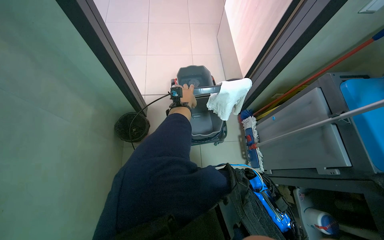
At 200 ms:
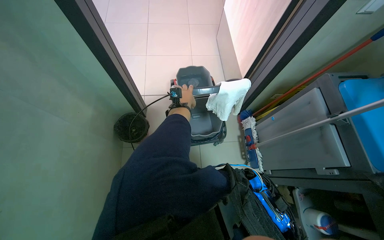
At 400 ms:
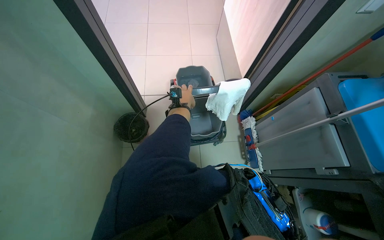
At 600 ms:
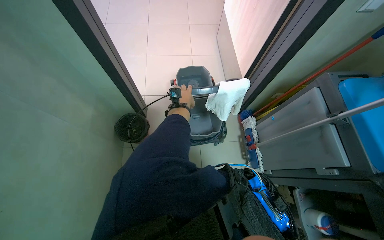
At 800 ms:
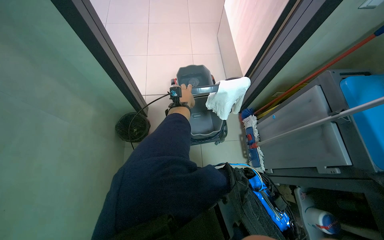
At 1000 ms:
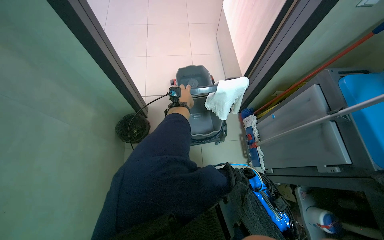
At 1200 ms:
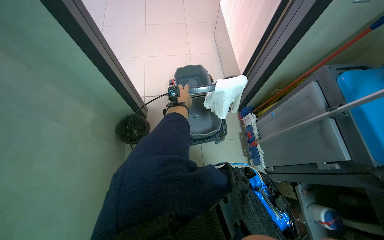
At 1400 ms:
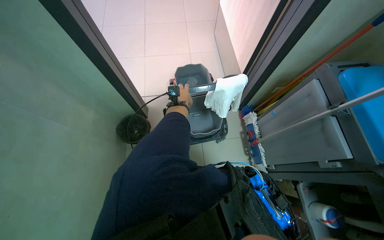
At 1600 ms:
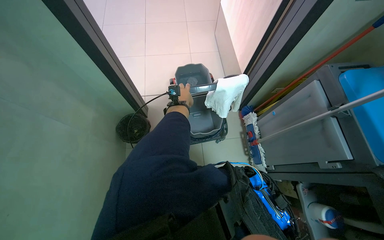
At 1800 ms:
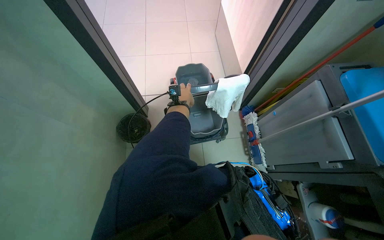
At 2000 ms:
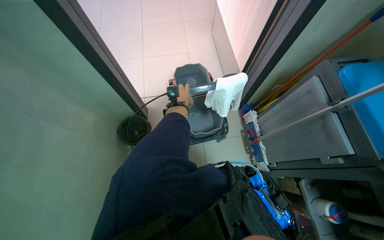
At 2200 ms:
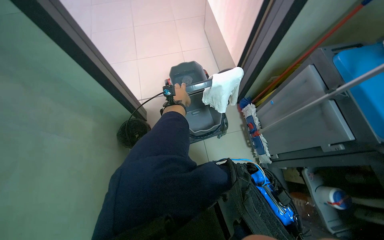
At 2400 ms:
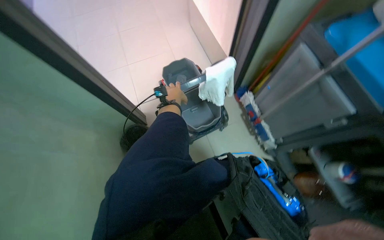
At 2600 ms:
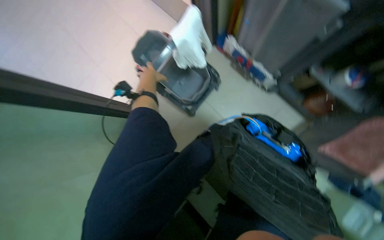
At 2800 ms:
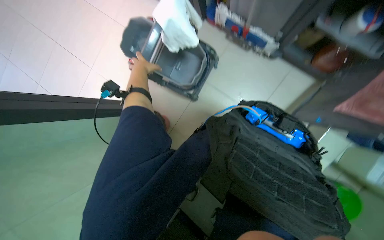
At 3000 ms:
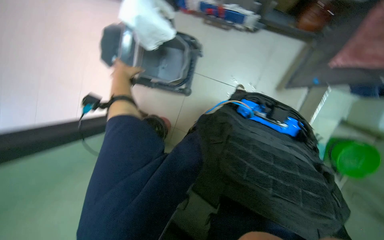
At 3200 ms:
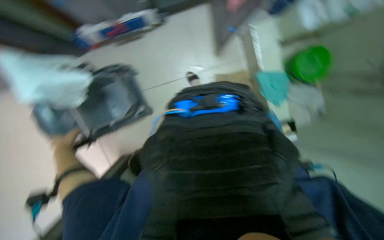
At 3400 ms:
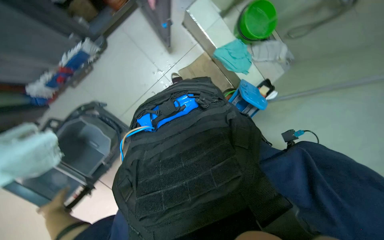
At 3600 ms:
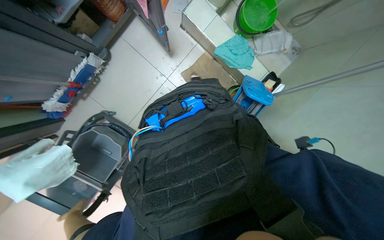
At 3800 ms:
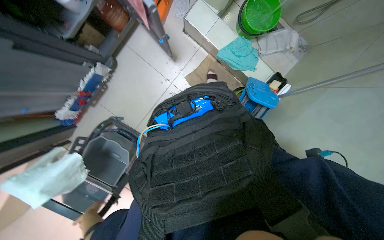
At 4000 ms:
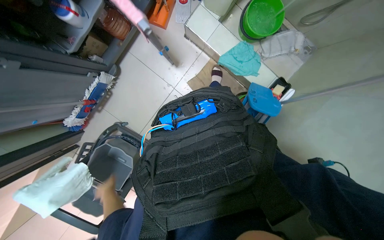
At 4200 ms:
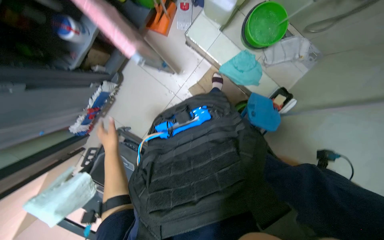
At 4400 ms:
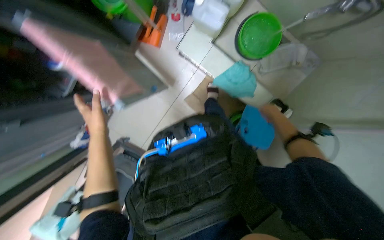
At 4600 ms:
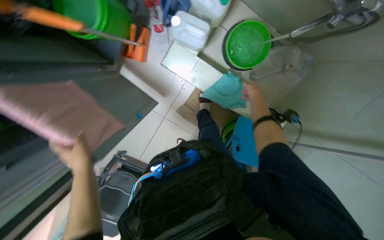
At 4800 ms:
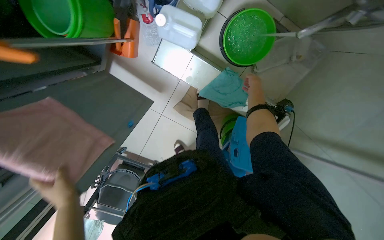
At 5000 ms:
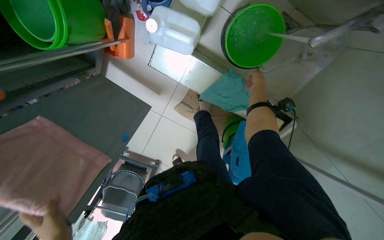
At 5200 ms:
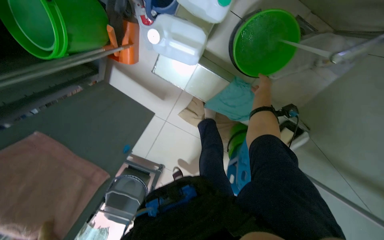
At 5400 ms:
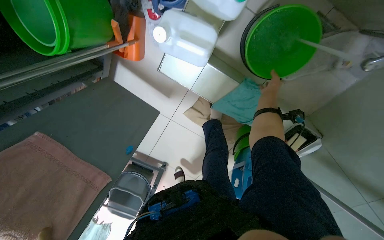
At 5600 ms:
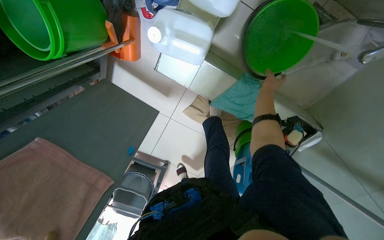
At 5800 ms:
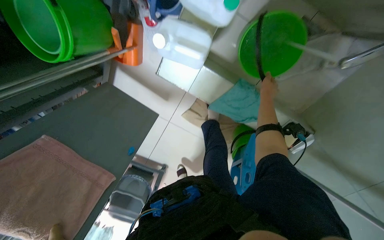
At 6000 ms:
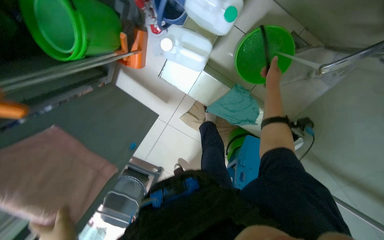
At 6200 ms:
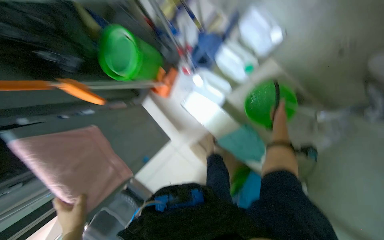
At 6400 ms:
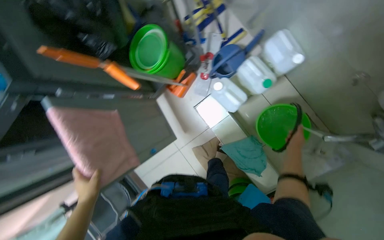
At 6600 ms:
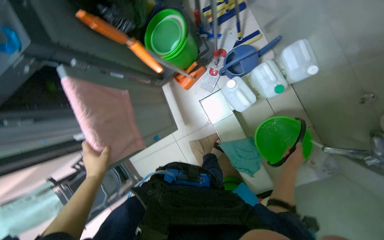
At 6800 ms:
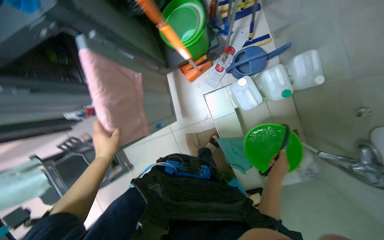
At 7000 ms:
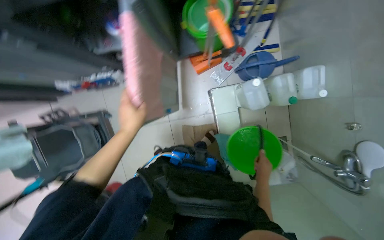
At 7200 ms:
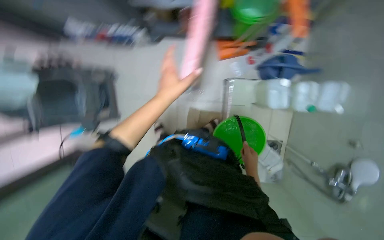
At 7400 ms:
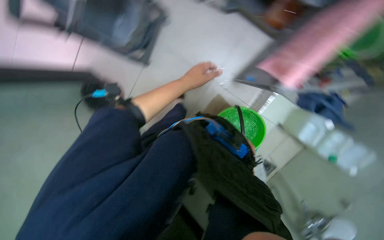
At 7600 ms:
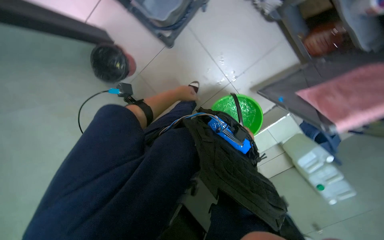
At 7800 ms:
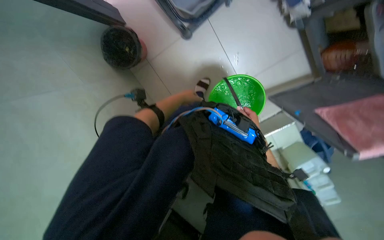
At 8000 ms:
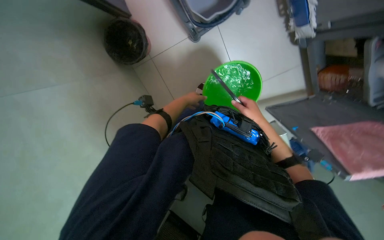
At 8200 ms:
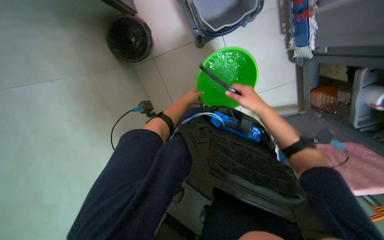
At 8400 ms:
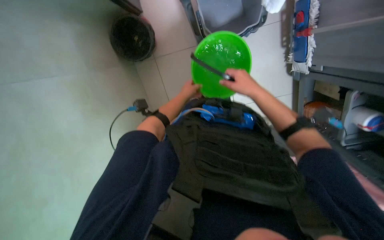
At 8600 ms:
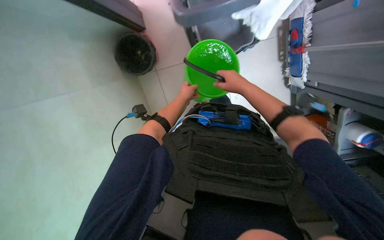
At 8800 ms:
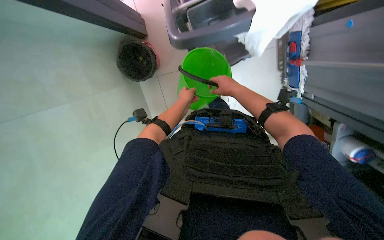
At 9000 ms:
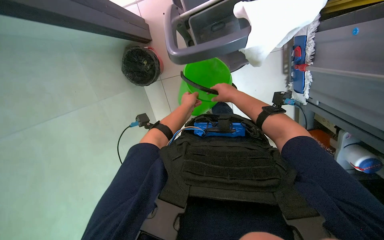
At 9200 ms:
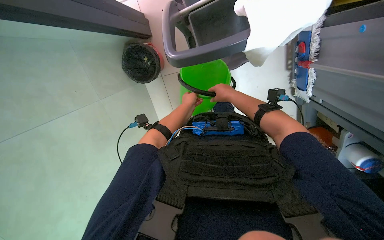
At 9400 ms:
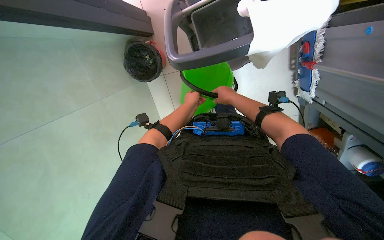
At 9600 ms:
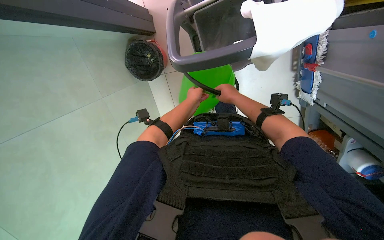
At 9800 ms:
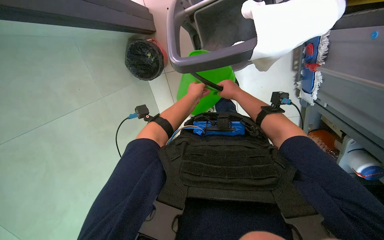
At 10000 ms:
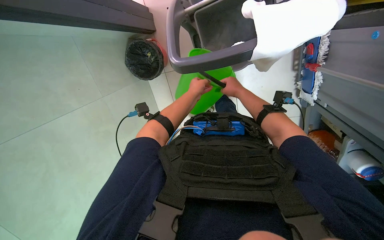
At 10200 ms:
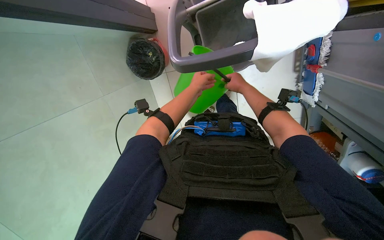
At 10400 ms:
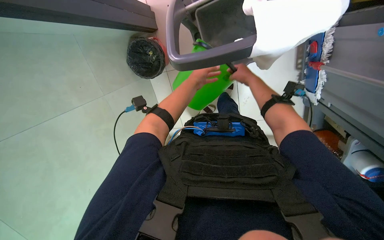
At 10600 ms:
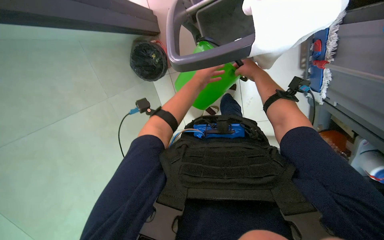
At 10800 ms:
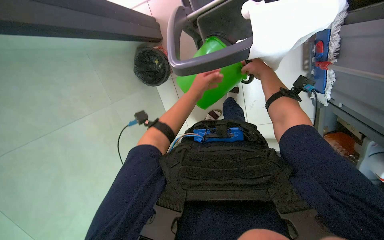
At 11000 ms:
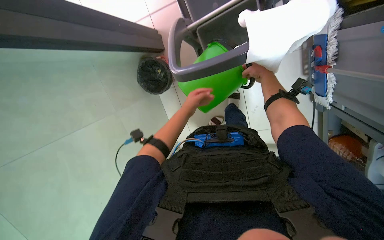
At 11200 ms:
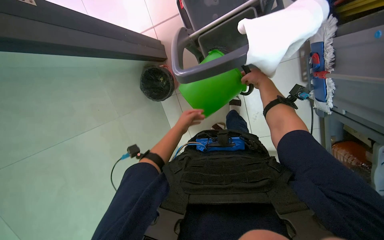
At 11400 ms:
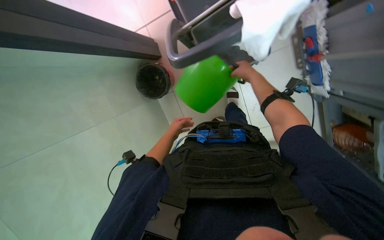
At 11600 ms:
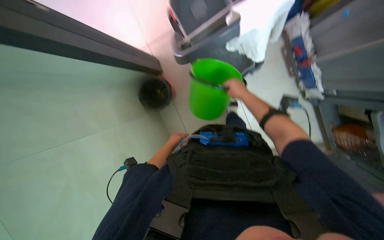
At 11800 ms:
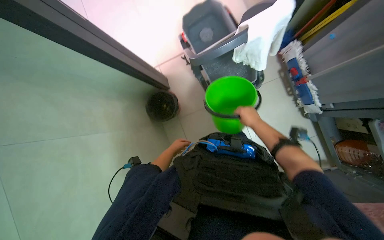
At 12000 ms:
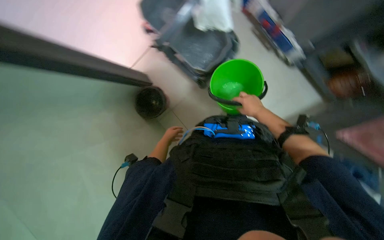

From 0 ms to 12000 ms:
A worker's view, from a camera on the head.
Job: preparing cleaning supplies.
The whole recording: Preparing cleaning equipment. The worker gathers and arranges various cleaning tools and buckets on a cart, filling them with water and solution.
From 1600 ms to 3000 ms: The camera pitches downward, by approximately 25 degrees. The scene turns about 65 degrees counterclockwise in the picture.
From 3000 ms to 4400 ms: The camera is carried about 60 cm. The scene rotates counterclockwise by approximately 75 degrees.
From 4400 ms to 6000 ms: The head travels about 50 cm.
From 6000 ms to 7600 ms: The wearer moves about 90 cm. The camera sweeps to the right, by about 20 degrees. Everything in view rotates about 95 degrees clockwise.
From 7600 ms to 9000 ms: The scene turns approximately 25 degrees clockwise in the picture. The left hand shifts roughly 15 cm nearer to the camera.
From 9000 ms to 10400 ms: The left hand is displaced up the picture by roughly 10 cm.
From 10400 ms to 12000 ms: The left hand moves to the left, about 15 cm; the right hand heads down the picture, covering approximately 10 cm.

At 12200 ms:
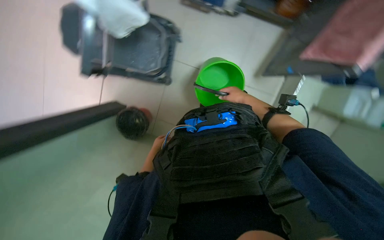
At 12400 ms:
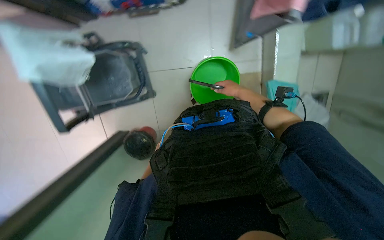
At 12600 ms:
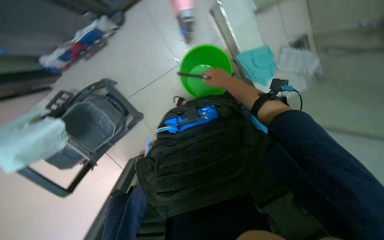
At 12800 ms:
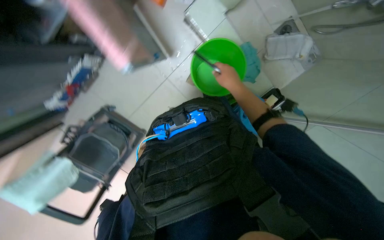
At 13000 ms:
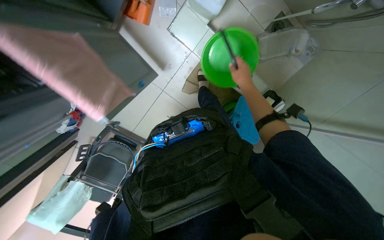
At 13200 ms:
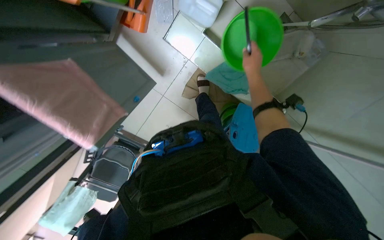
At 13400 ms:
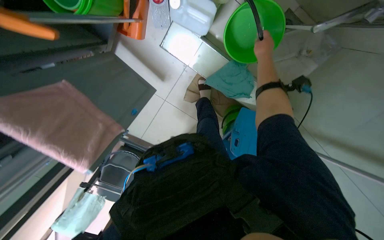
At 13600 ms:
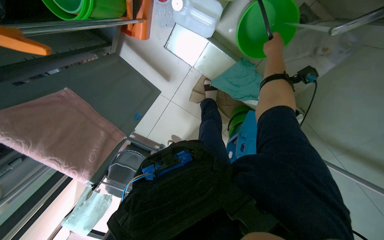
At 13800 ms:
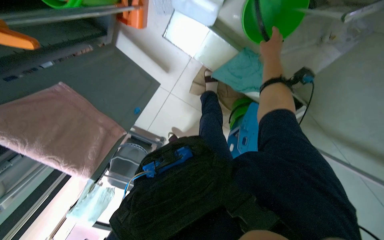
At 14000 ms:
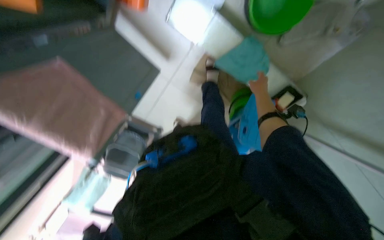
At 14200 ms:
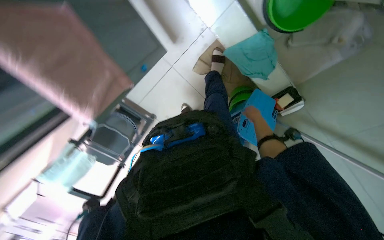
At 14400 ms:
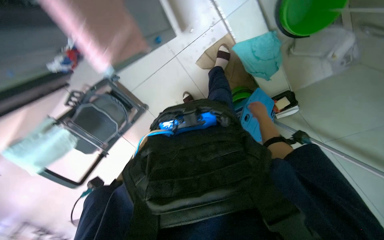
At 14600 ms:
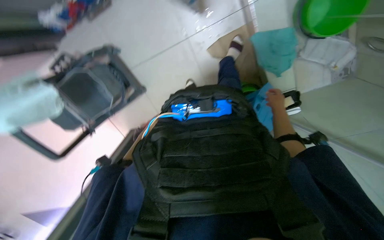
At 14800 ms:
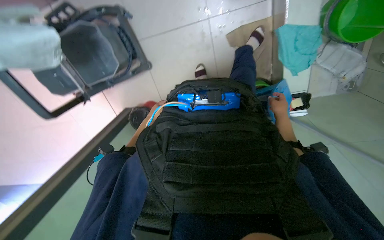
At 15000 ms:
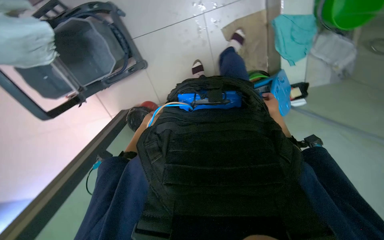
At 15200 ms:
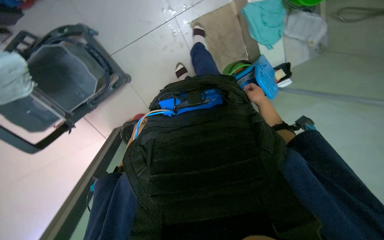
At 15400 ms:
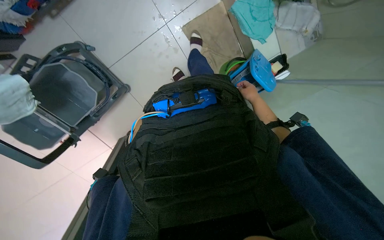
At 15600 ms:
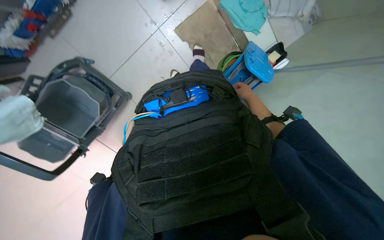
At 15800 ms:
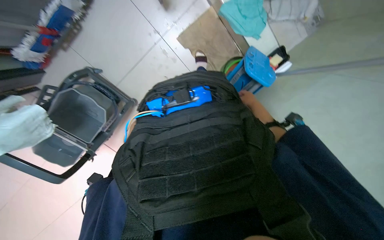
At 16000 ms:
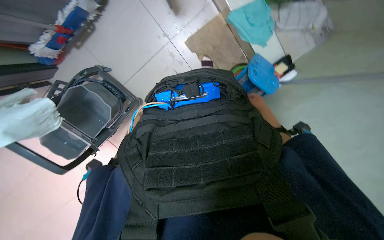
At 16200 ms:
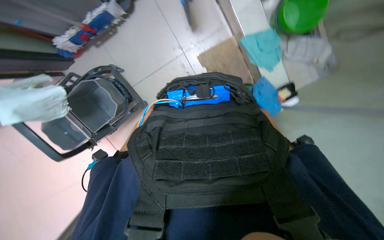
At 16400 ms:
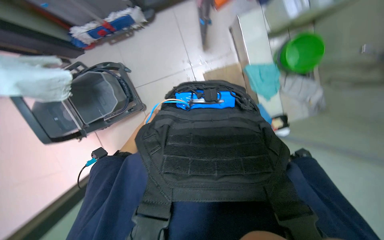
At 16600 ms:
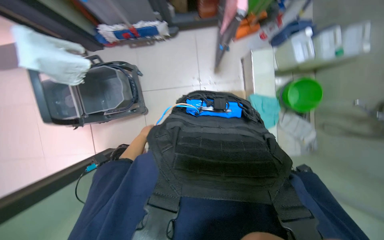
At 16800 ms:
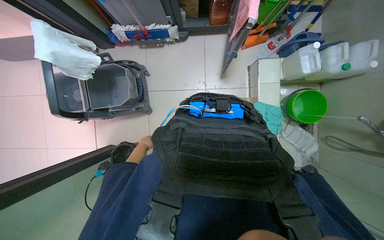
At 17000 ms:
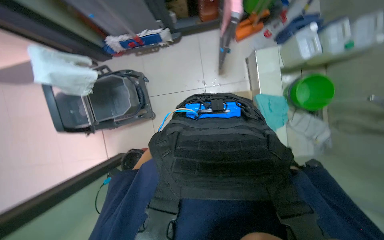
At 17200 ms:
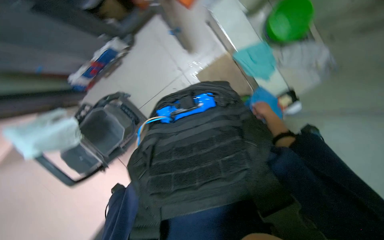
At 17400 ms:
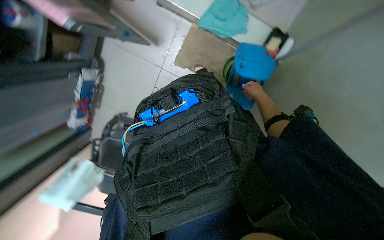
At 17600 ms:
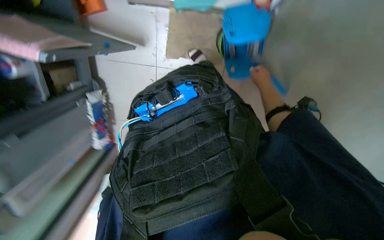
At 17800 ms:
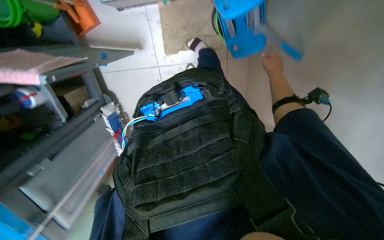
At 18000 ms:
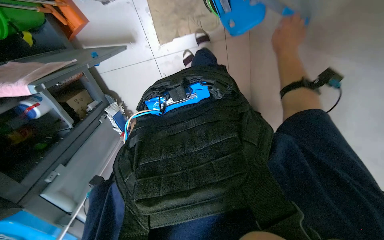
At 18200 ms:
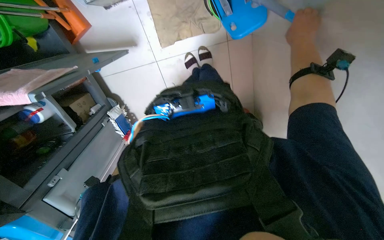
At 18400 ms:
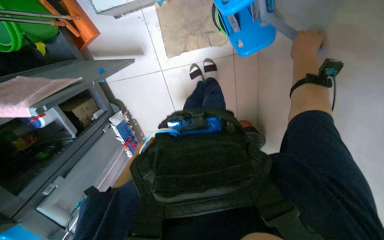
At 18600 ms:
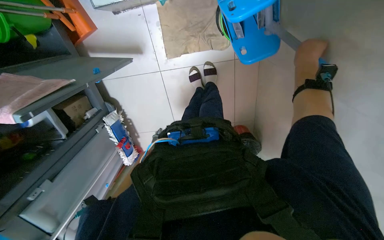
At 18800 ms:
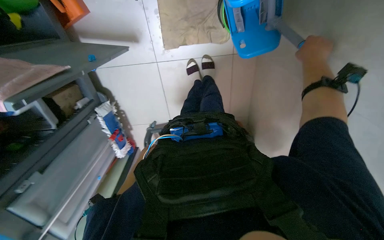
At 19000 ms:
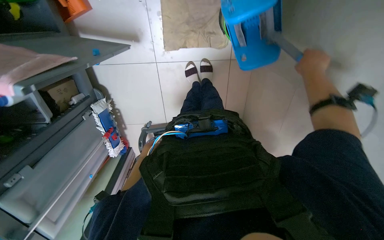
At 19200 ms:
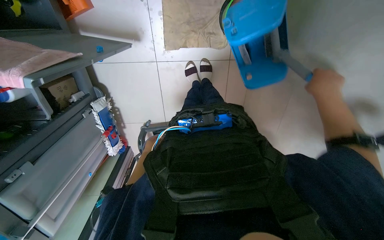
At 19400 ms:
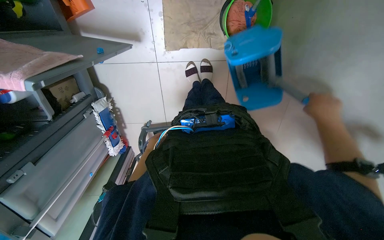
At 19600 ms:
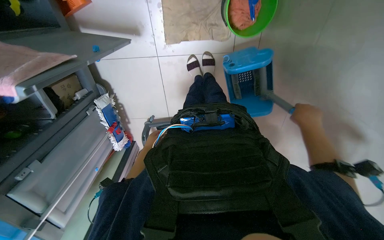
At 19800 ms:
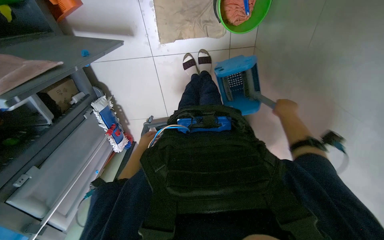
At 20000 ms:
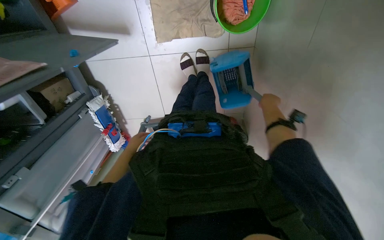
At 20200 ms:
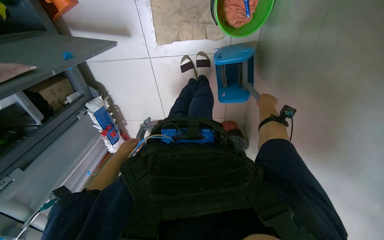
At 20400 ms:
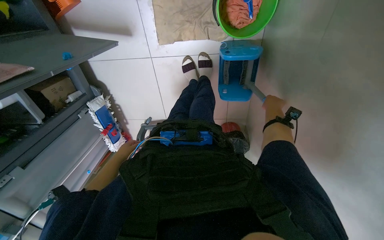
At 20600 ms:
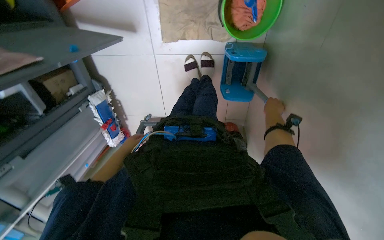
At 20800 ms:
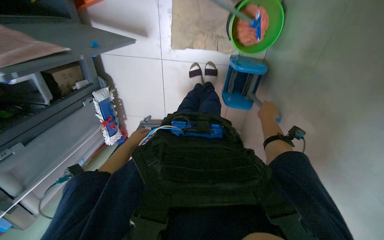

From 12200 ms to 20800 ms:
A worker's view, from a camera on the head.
Job: preparing cleaning supplies.
The whole recording: Preparing cleaning equipment. The worker gathers and arranges various cleaning tools and buckets on a cart, filling them with water and solution.
From 12200 ms to 13600 ms: The camera is carried about 90 cm. The view swings approximately 25 degrees to the left. The view tips downward by roughly 15 degrees. Everything in view rotates about 50 degrees counterclockwise.
From 13600 ms to 15000 ms: The wearer moves about 70 cm. The camera is aimed some 30 degrees further to the right. The scene rotates clockwise by approximately 30 degrees.
From 15000 ms to 16600 ms: The wearer looks about 25 degrees further upward.
From 16600 ms to 18000 ms: The camera is aimed approximately 25 degrees further to the left. The view tips downward by roughly 25 degrees. Everything in view rotates some 95 degrees counterclockwise.
From 19400 ms to 20800 ms: The right hand is displaced farther from the camera by approximately 25 cm.
